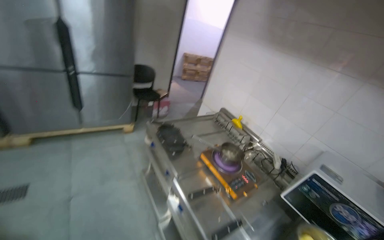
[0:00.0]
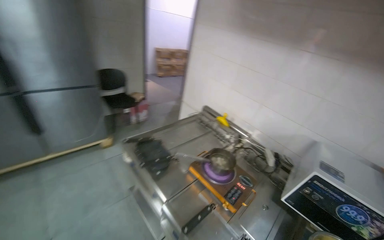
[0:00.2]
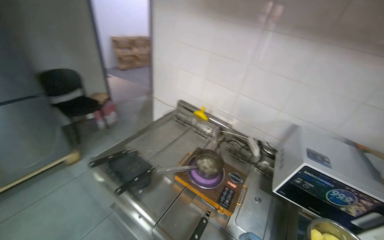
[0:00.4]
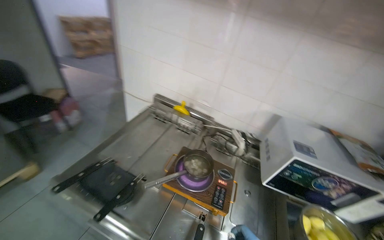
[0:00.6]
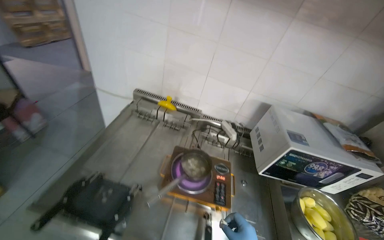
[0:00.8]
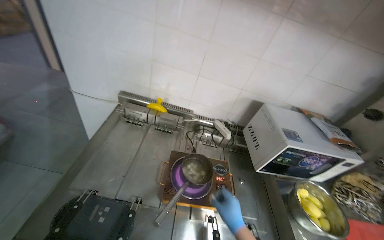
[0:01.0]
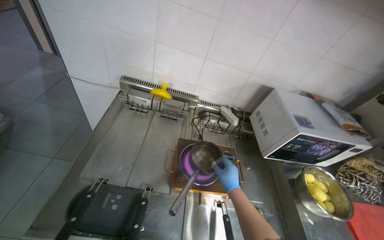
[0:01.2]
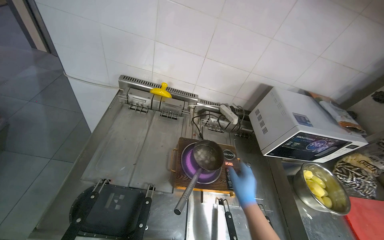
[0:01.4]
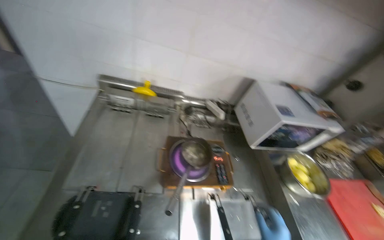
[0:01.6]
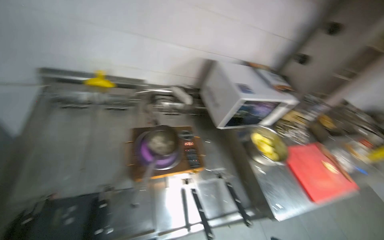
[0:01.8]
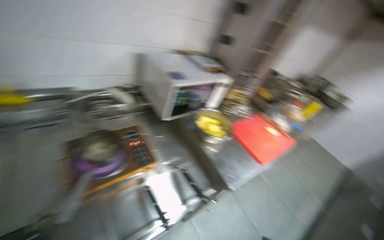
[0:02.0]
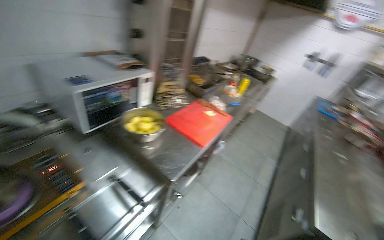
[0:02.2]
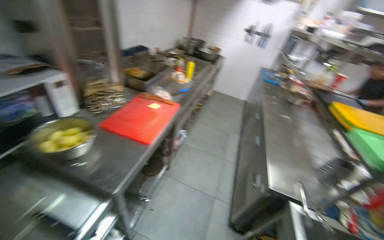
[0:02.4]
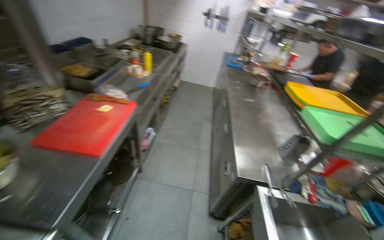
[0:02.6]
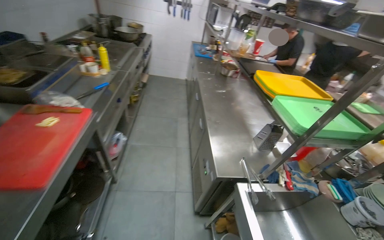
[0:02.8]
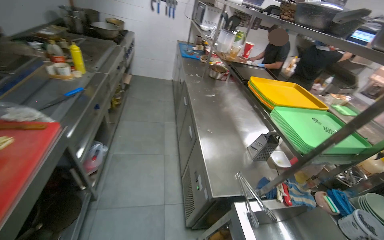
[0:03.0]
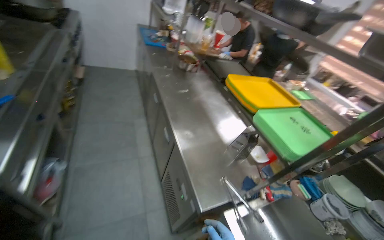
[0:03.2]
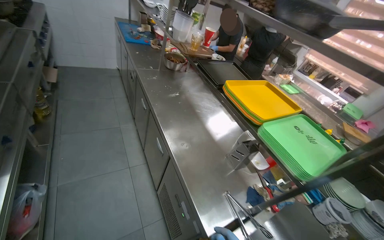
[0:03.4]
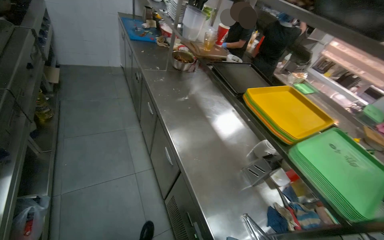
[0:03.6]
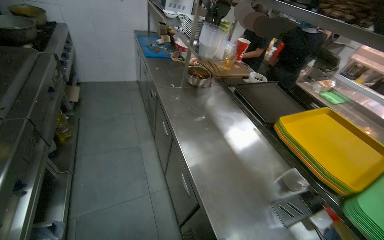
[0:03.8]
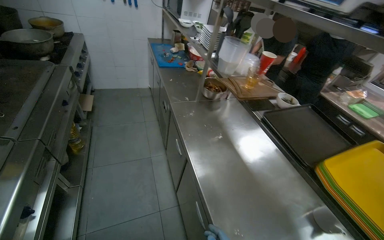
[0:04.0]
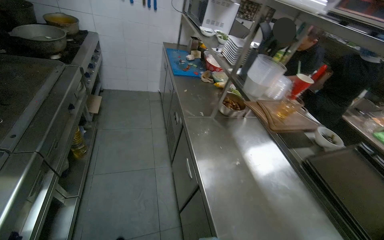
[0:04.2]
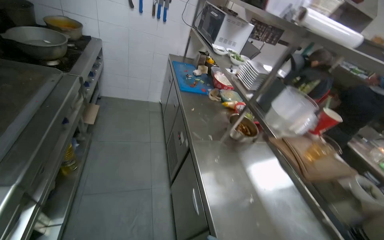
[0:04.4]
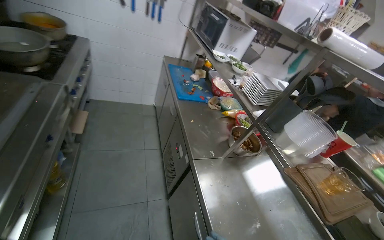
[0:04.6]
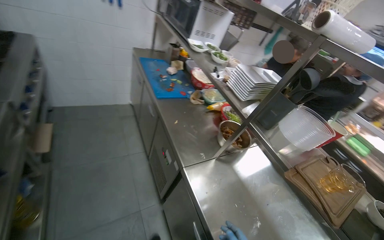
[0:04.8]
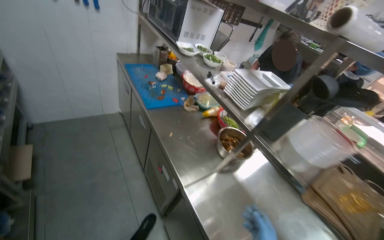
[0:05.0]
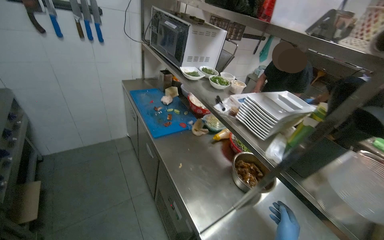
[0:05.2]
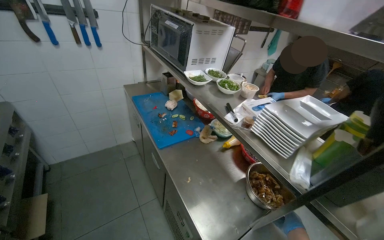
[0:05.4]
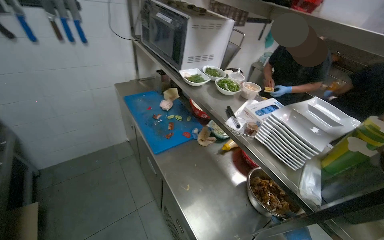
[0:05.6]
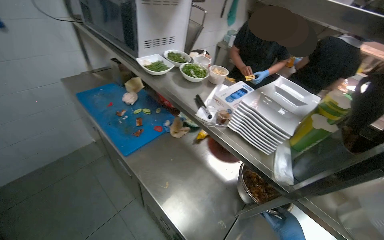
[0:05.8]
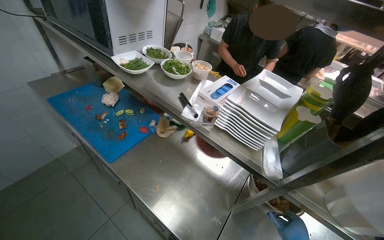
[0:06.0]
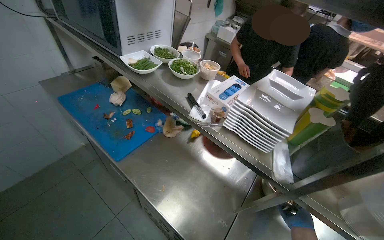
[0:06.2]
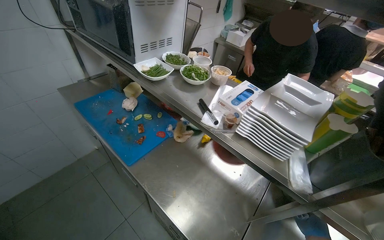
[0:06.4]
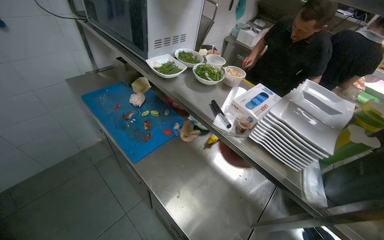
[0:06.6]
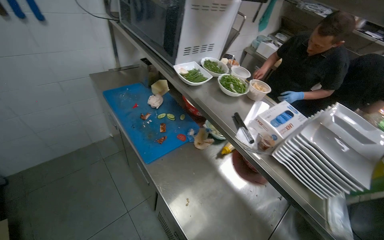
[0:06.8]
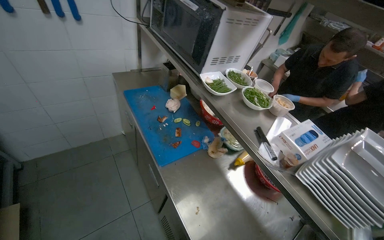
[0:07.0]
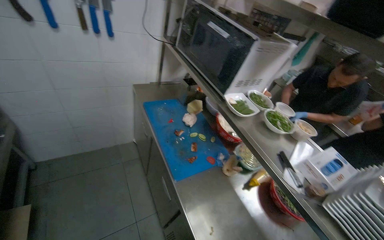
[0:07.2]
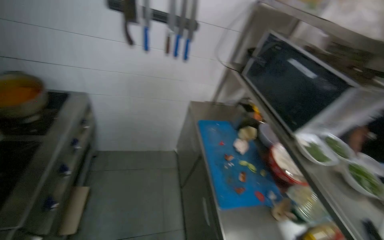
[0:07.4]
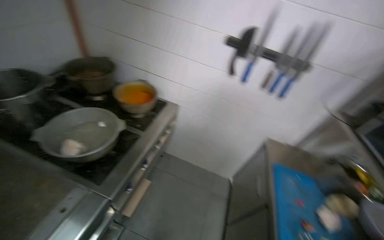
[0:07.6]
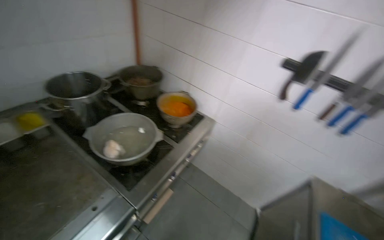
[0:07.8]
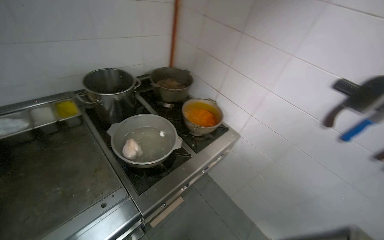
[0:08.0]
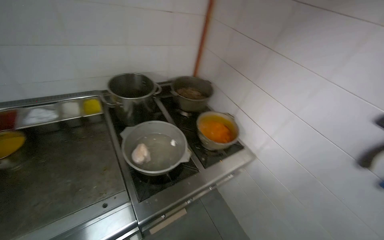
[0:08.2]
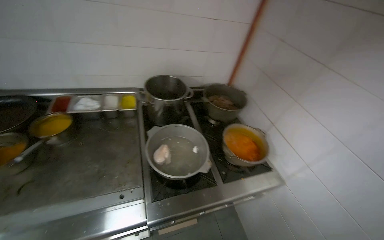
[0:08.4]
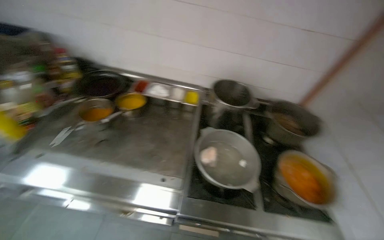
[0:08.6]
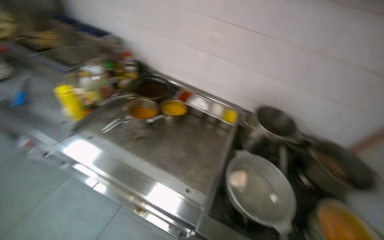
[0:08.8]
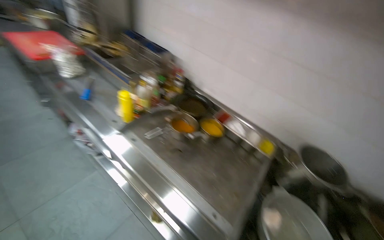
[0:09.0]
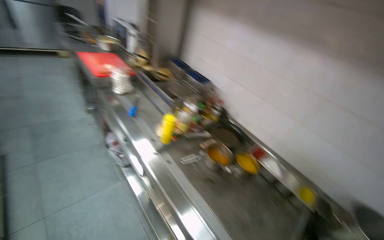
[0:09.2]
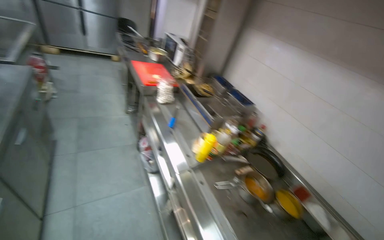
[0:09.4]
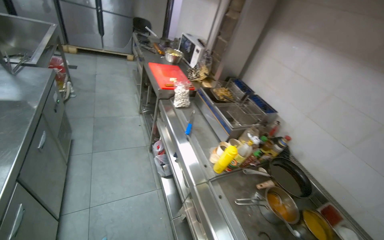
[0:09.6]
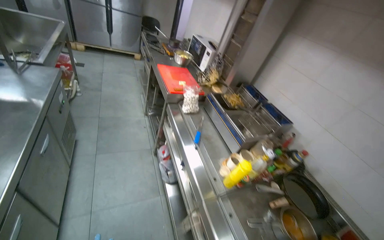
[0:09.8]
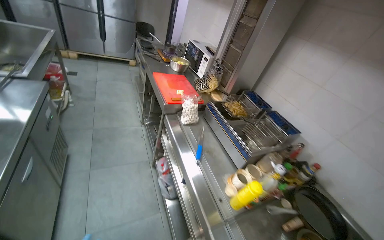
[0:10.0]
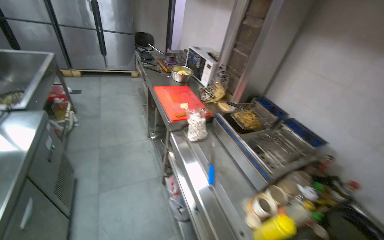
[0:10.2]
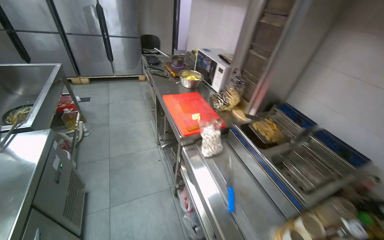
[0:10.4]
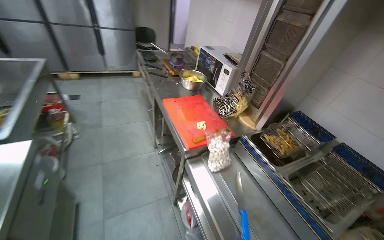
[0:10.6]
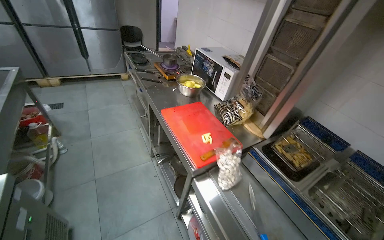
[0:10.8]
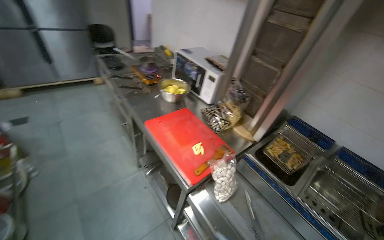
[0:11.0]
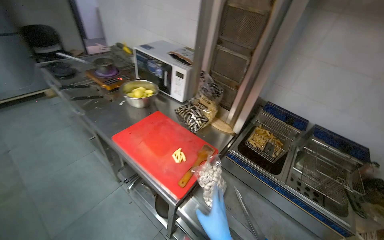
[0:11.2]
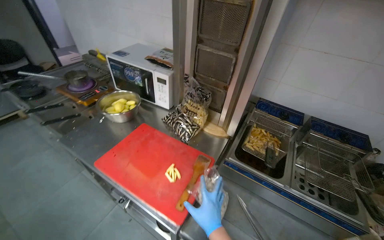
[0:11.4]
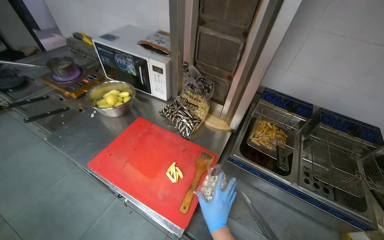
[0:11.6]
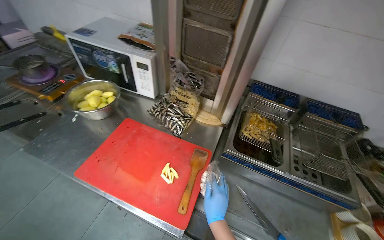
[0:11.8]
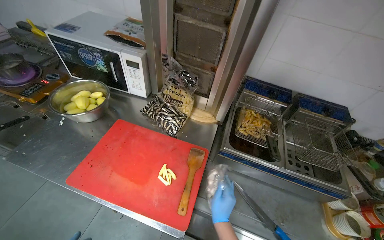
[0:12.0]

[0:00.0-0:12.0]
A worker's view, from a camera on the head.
Job: cooking food.
The whole recording: Adding ingredients to pot. The worker takes small white items from a bag and adds them to a pot on the hot plate.
0:00.0 to 0:01.6: The wearer moves approximately 70 cm. The wearer's head swings approximately 60 degrees to the right. The view tilts roughly 30 degrees downward.
0:01.6 to 0:03.0: The wearer moves roughly 1 m. The head rotates about 95 degrees to the right. The view tips downward by approximately 15 degrees.
0:03.0 to 0:04.4: The camera is carried roughly 1 m.
0:04.4 to 0:06.0: The head travels about 80 cm. The wearer's head swings approximately 40 degrees to the right. The wearer looks approximately 15 degrees further downward.
0:06.0 to 0:07.6: The wearer moves roughly 50 cm. The head turns to the left by about 70 degrees. The camera pitches upward, by approximately 20 degrees.
0:07.6 to 0:09.0: The wearer looks about 105 degrees further to the left. The wearer looks roughly 20 degrees further upward.
0:09.0 to 0:10.4: The head travels approximately 90 cm. The wearer looks approximately 30 degrees further to the left.
0:10.4 to 0:12.0: The camera is carried roughly 70 cm. The head turns to the right by about 45 degrees. The camera pitches downward, by some 20 degrees.

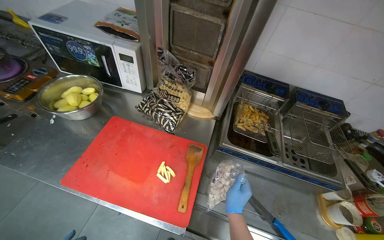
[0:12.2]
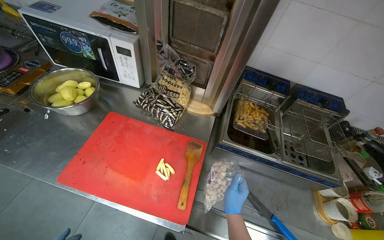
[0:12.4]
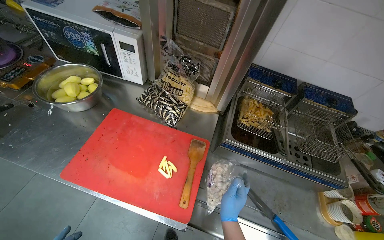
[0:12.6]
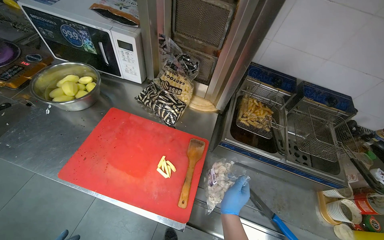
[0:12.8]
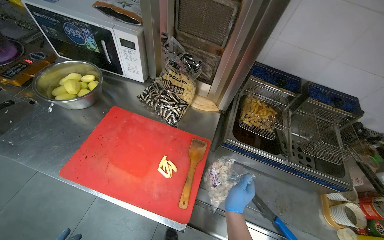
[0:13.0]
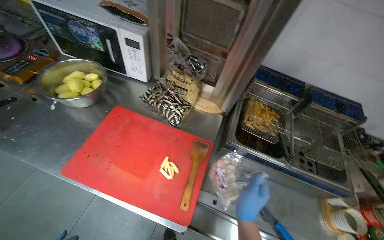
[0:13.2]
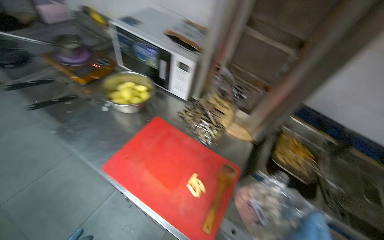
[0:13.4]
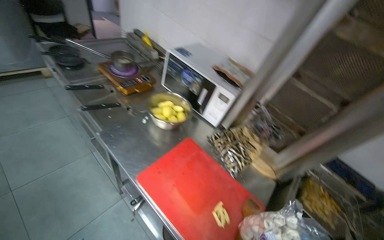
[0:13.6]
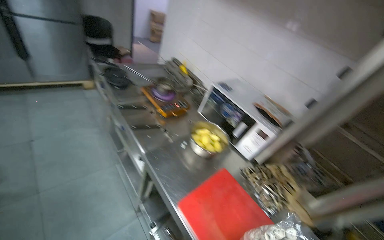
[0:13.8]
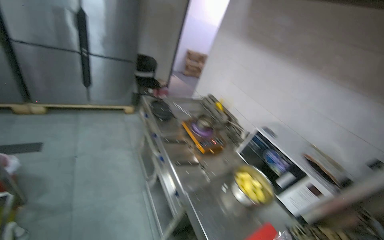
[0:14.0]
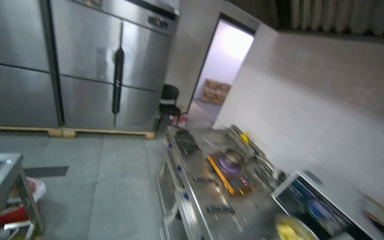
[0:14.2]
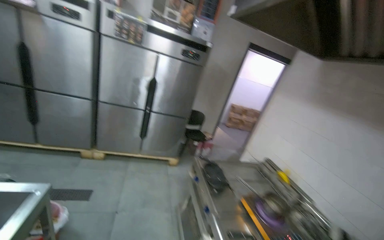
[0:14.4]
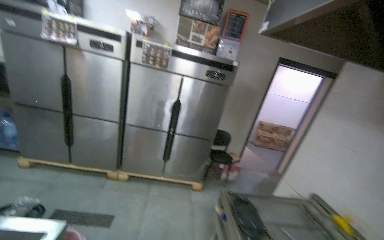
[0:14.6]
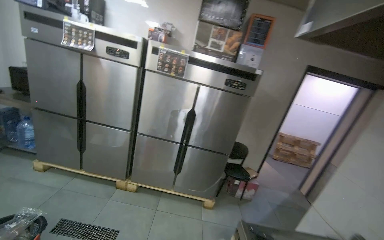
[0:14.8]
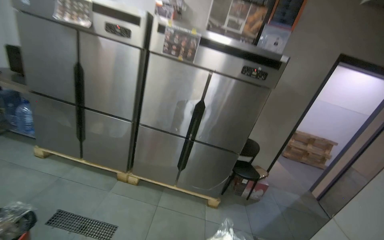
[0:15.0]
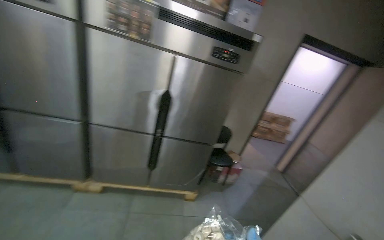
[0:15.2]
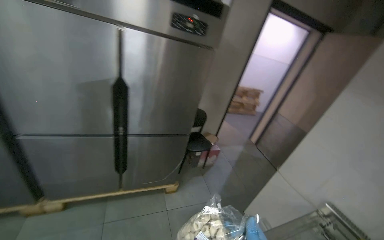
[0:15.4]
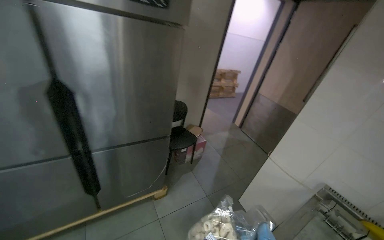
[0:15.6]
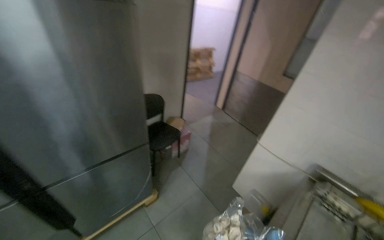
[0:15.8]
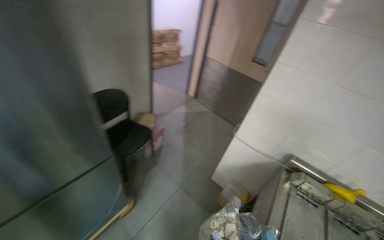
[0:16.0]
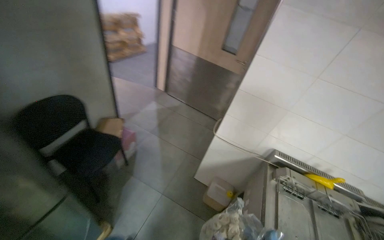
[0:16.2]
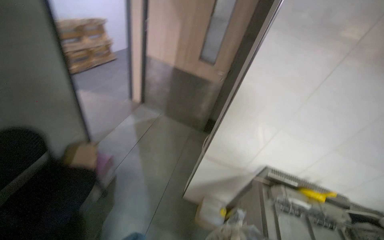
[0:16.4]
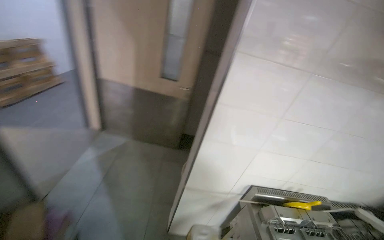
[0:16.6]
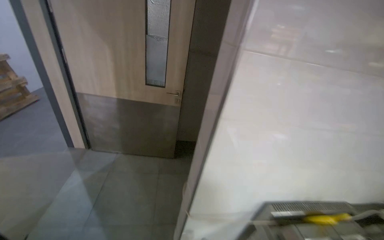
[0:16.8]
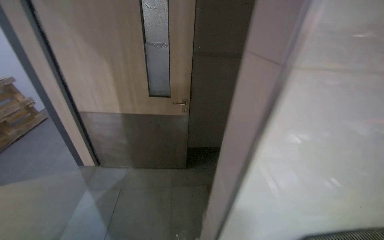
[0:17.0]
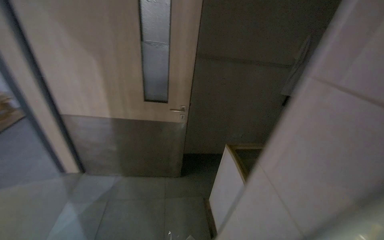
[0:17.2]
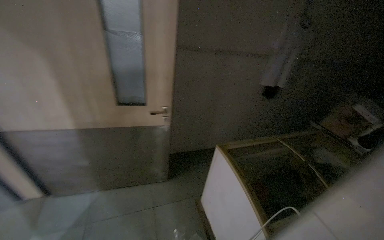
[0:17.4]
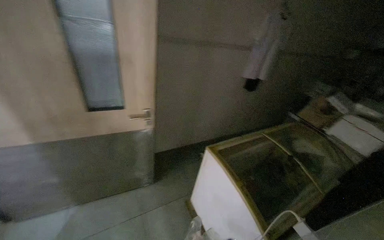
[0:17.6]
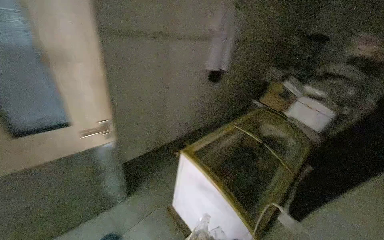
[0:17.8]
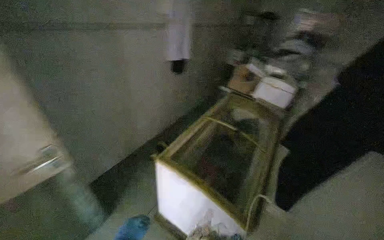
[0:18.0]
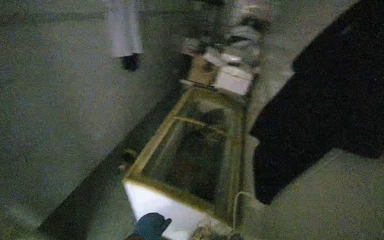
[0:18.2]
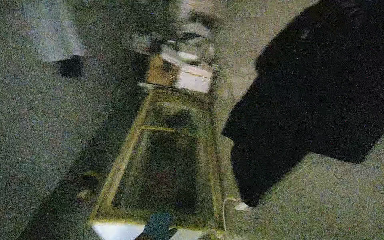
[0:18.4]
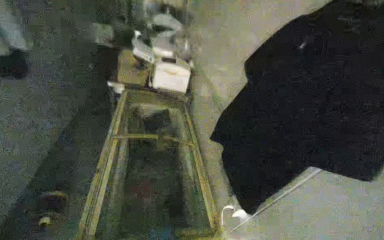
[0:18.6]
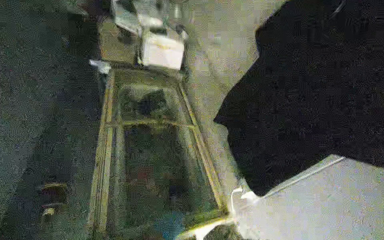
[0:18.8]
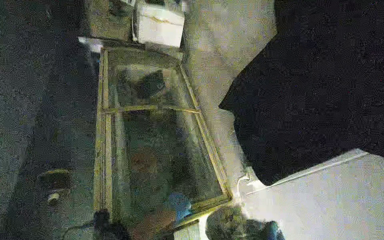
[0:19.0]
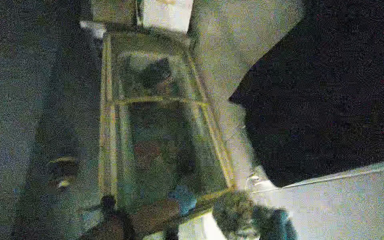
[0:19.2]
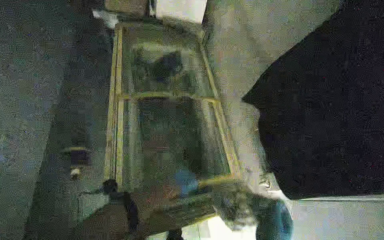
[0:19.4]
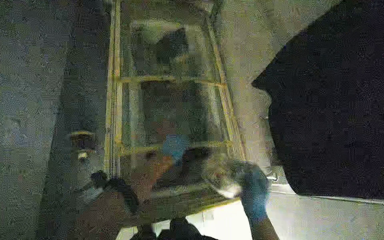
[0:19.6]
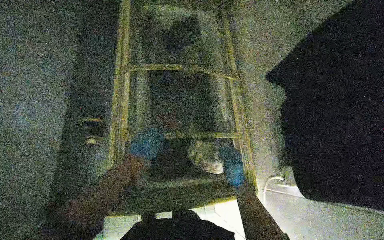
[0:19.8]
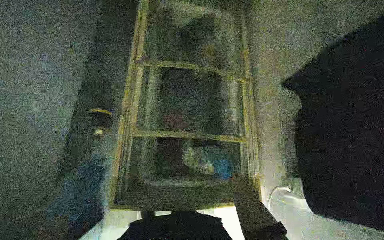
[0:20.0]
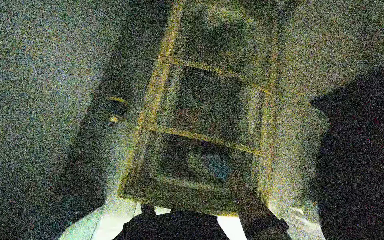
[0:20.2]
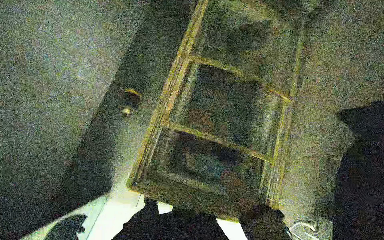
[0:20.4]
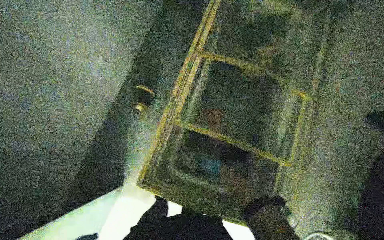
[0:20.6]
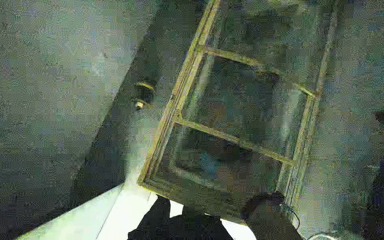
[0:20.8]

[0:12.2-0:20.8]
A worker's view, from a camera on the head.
Job: cooking food.
The whole recording: Adding ingredients to pot. The worker takes small white items from a bag and adds them to a pot on the hot plate.
0:13.6 to 0:15.0: The camera travels approximately 1 m. The head rotates approximately 45 degrees to the left. The wearer looks approximately 40 degrees further upward.
0:15.0 to 0:16.6: The camera travels about 1.5 m. The wearer's head swings roughly 95 degrees to the right. The view tilts roughly 30 degrees downward.
0:16.6 to 0:18.0: The head travels roughly 1 m. The wearer's head swings some 55 degrees to the right. The view tips downward by about 15 degrees.
0:18.0 to 0:19.4: The camera travels roughly 50 cm. The head turns to the right by roughly 40 degrees. The view tilts approximately 30 degrees downward.
0:19.4 to 0:20.8: The wearer's head swings roughly 30 degrees to the left.
